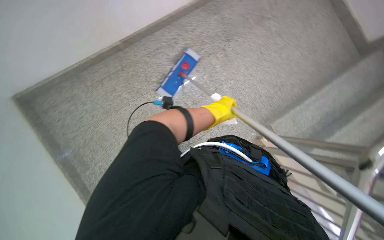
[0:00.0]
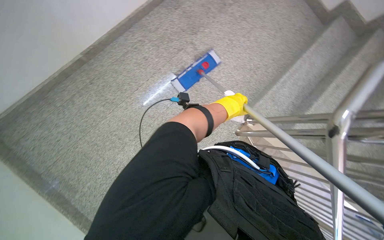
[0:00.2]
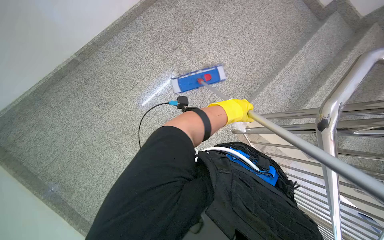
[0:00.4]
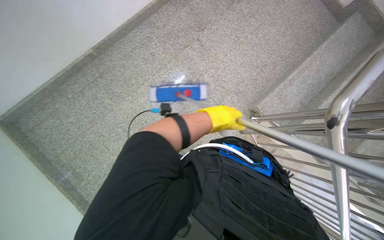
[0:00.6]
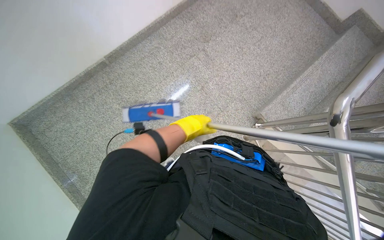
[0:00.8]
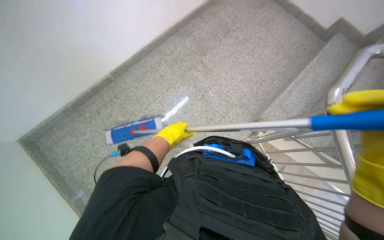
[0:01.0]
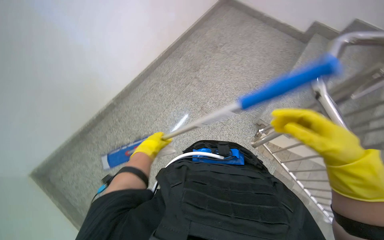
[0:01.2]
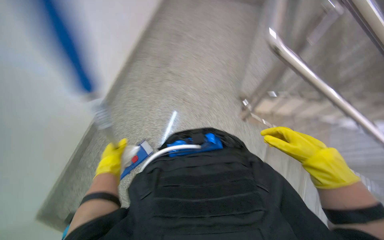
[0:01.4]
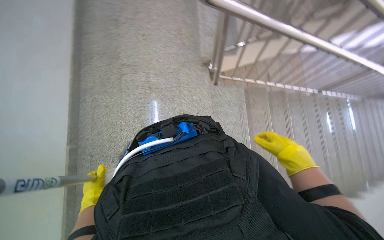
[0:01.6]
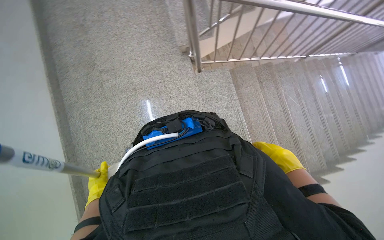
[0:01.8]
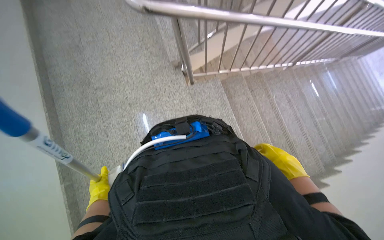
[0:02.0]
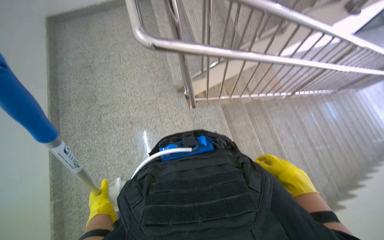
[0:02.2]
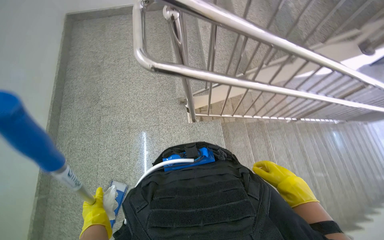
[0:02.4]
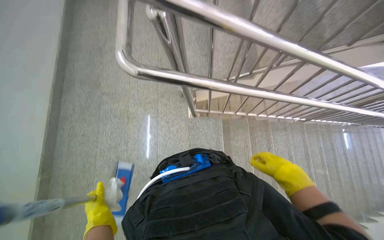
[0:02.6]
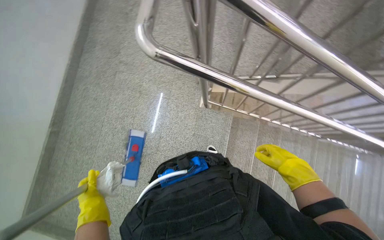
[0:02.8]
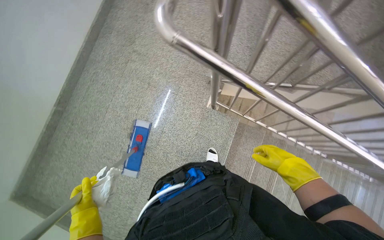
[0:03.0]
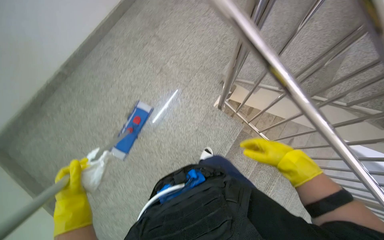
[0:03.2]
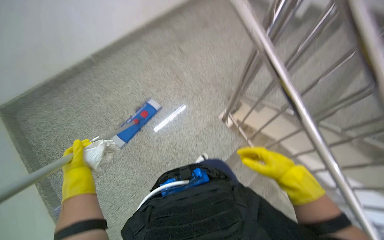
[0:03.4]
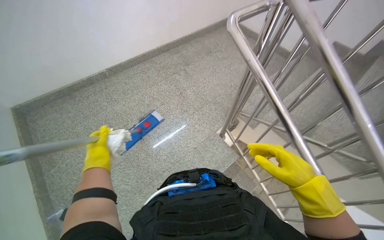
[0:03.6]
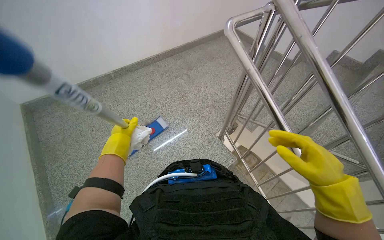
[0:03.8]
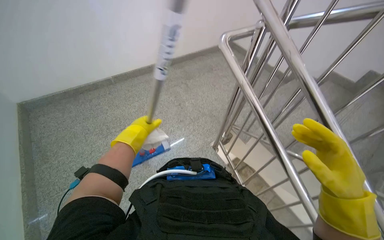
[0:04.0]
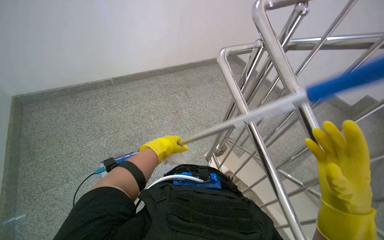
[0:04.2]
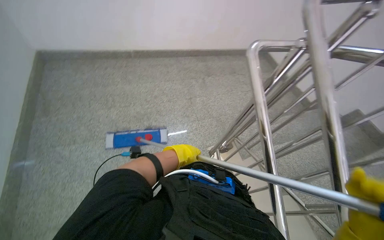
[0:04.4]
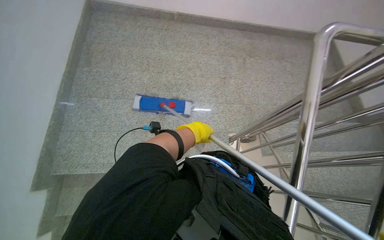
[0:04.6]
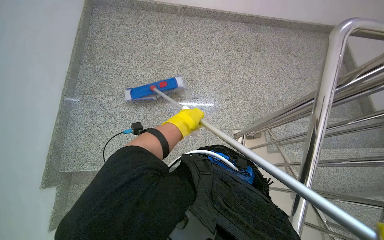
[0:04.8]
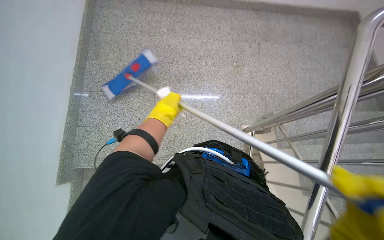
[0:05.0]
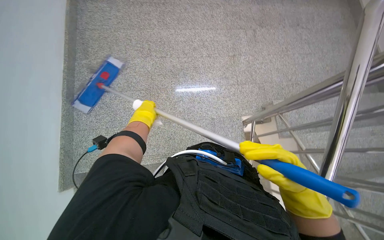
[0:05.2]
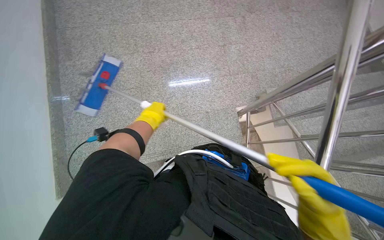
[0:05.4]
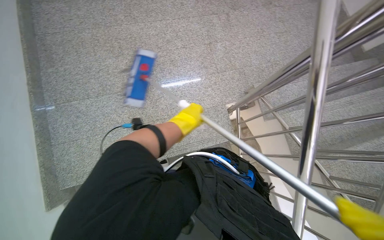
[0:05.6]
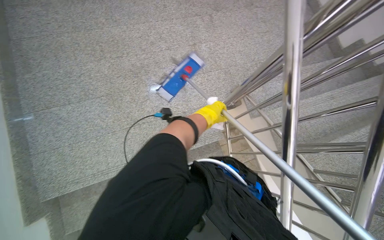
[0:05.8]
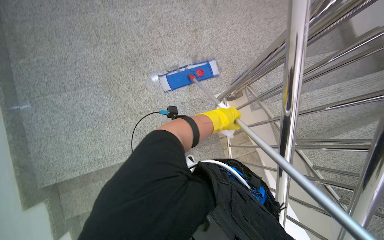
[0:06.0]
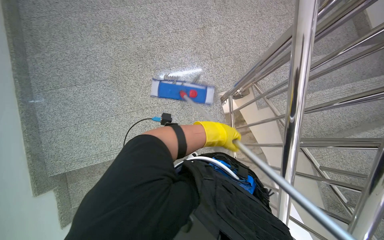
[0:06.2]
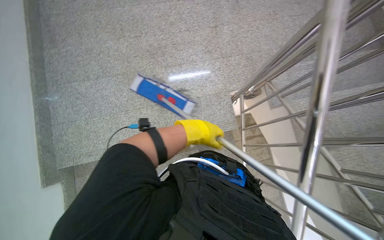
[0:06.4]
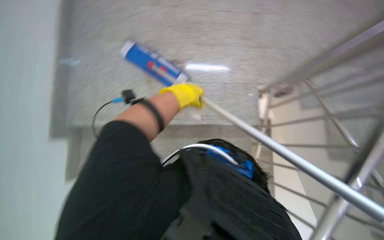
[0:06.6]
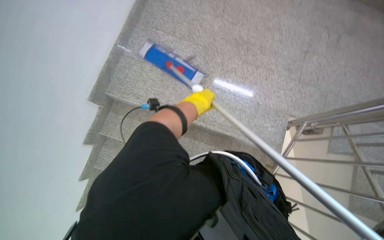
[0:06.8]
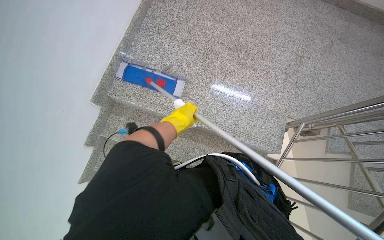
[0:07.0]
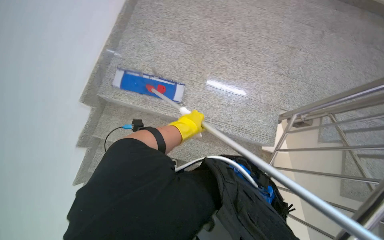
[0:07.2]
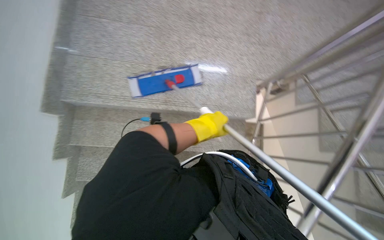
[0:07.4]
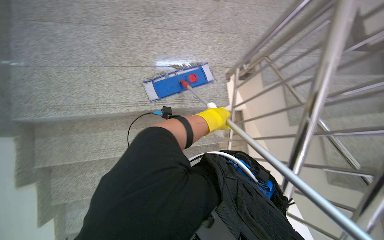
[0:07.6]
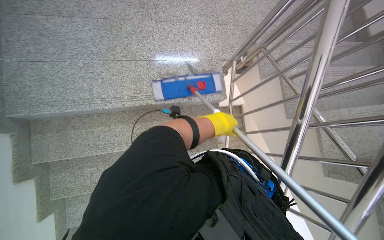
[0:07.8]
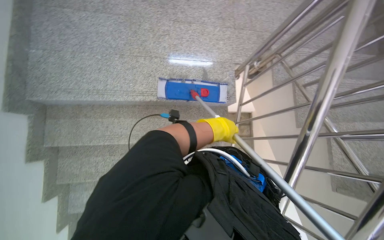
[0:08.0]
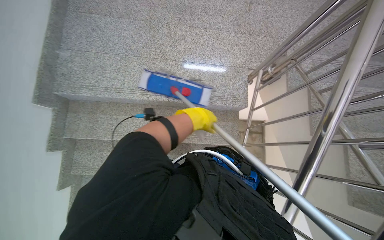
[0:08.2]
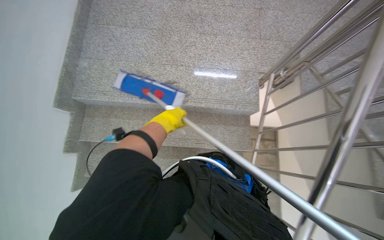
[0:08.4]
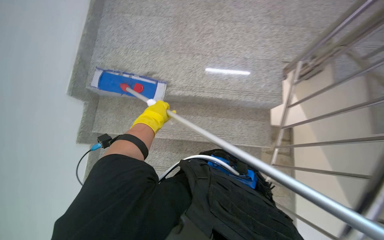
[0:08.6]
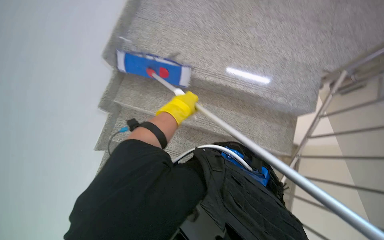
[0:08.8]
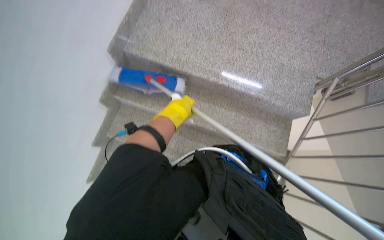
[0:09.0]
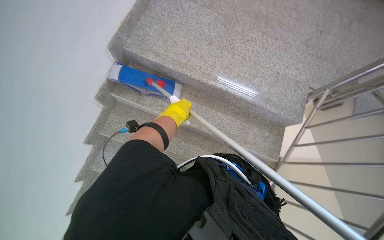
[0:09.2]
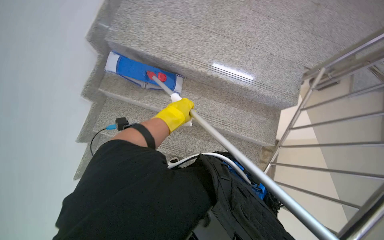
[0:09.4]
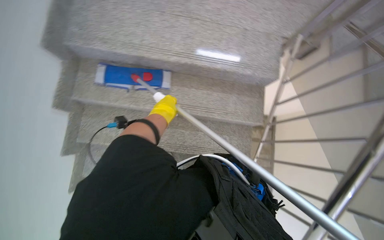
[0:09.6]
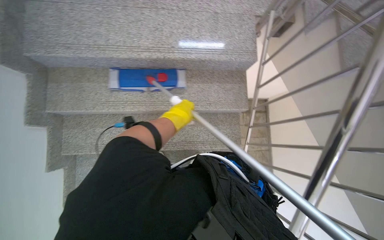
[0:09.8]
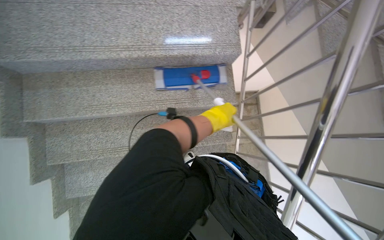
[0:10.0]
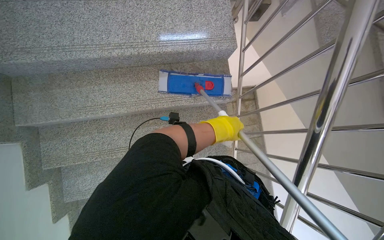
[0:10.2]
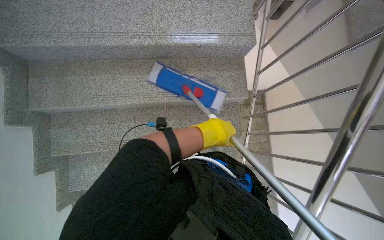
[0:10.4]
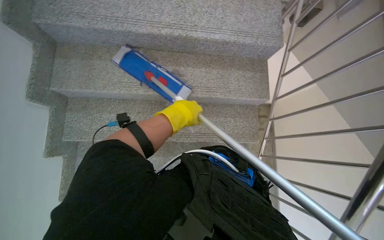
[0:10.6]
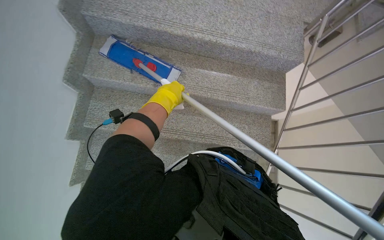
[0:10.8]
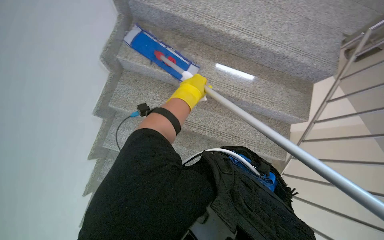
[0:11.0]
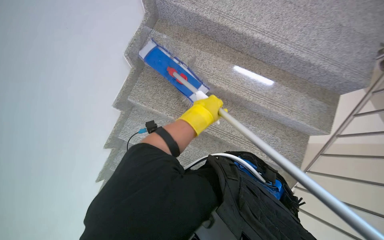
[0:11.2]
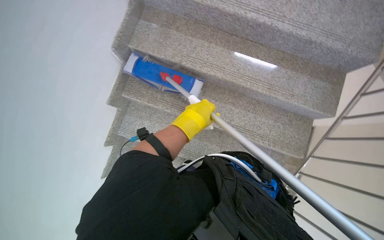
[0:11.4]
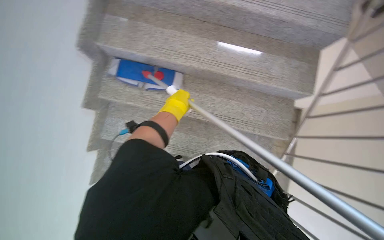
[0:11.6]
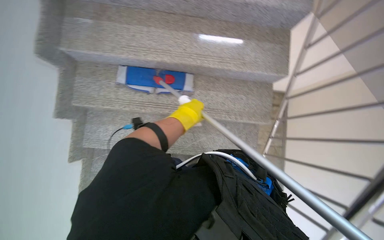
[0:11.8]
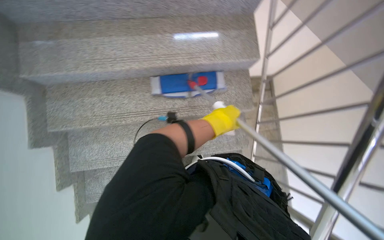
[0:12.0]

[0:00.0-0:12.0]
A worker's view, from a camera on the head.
Job: mopping floor.
The whole recording: Mopping the side of the stairs. The worker mops the side of the stairs with a long-handled mop.
0:00.0 to 0:01.6: The head travels some 50 cm. The scene turns about 60 degrees counterclockwise in the picture.
0:03.0 to 0:04.4: The wearer moves about 40 cm. The view tilts approximately 25 degrees upward. The scene turns about 55 degrees clockwise in the picture.
0:04.4 to 0:06.0: The view tips downward by roughly 25 degrees. The left hand is displaced farther from the camera and to the right by roughly 25 cm.
0:07.6 to 0:09.0: The head rotates roughly 25 degrees to the left. The left hand moves to the left, approximately 40 cm.
0:09.0 to 0:10.4: The left hand moves to the right, approximately 35 cm.

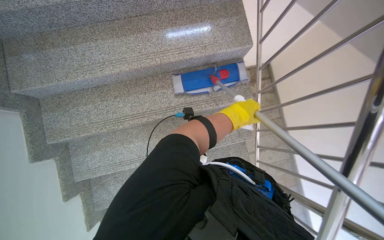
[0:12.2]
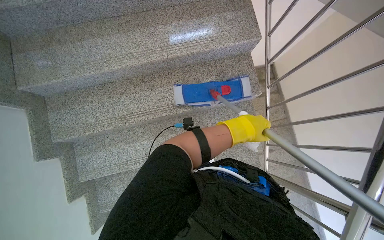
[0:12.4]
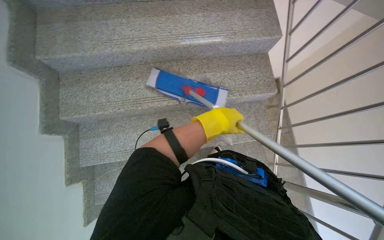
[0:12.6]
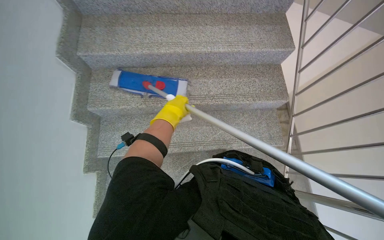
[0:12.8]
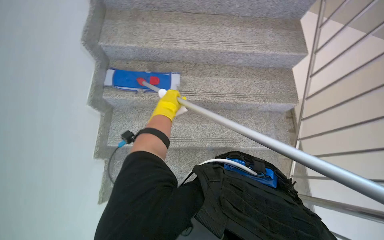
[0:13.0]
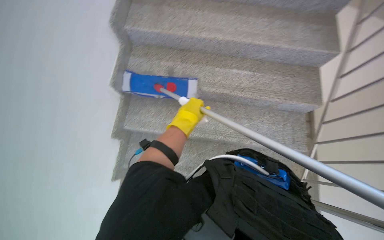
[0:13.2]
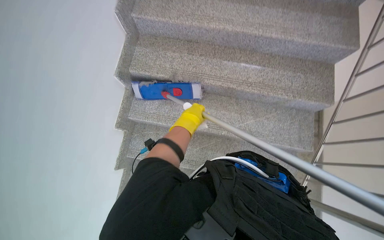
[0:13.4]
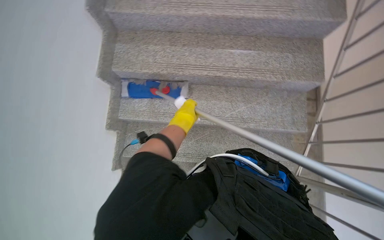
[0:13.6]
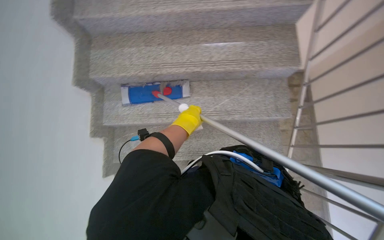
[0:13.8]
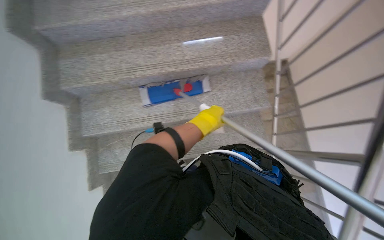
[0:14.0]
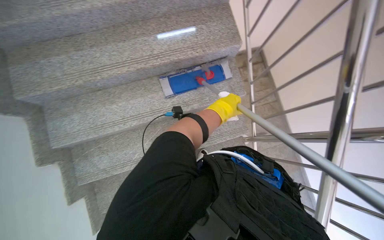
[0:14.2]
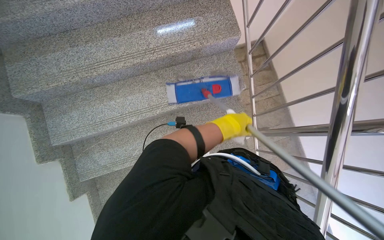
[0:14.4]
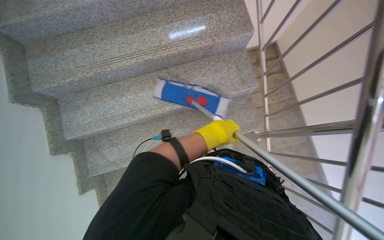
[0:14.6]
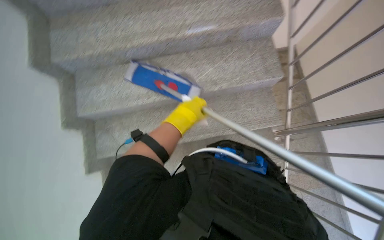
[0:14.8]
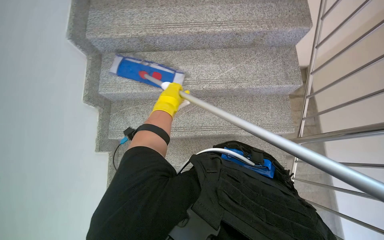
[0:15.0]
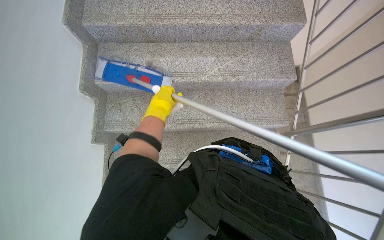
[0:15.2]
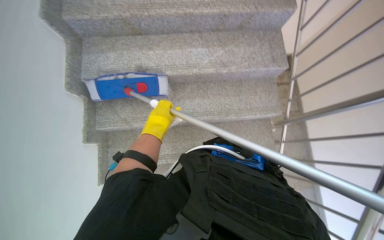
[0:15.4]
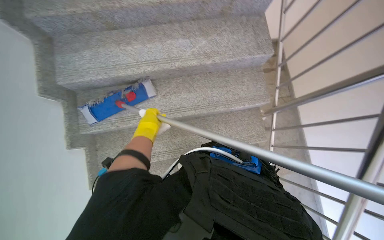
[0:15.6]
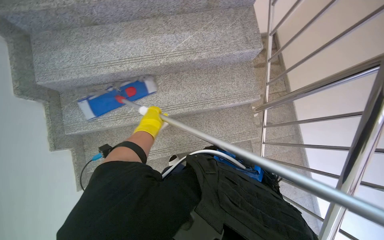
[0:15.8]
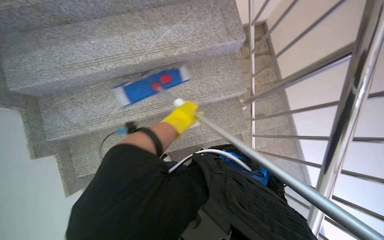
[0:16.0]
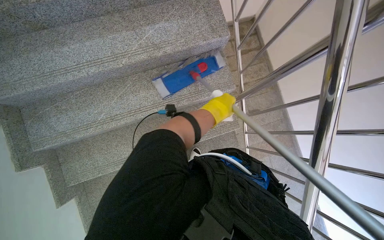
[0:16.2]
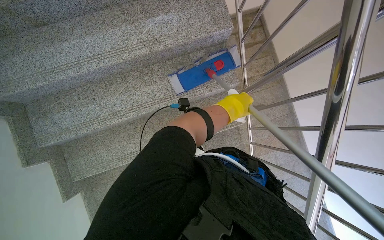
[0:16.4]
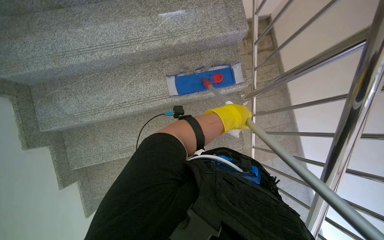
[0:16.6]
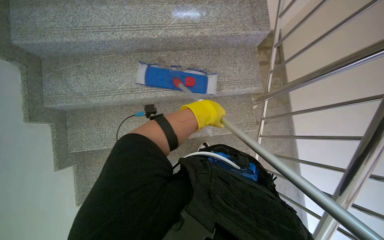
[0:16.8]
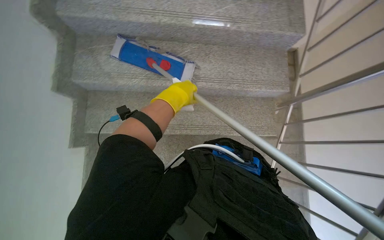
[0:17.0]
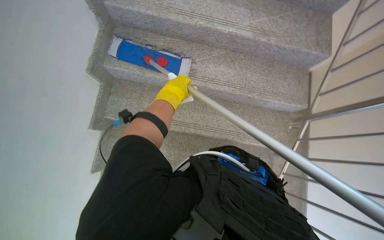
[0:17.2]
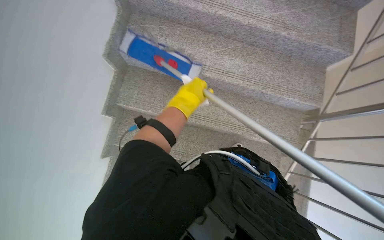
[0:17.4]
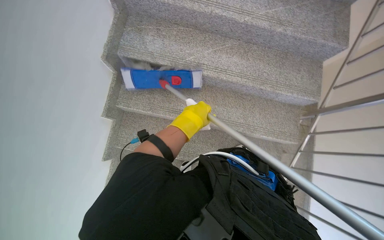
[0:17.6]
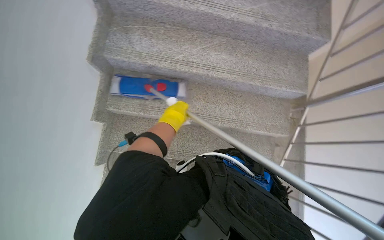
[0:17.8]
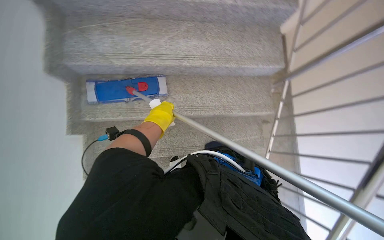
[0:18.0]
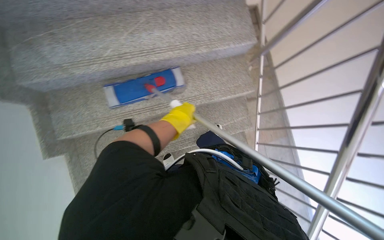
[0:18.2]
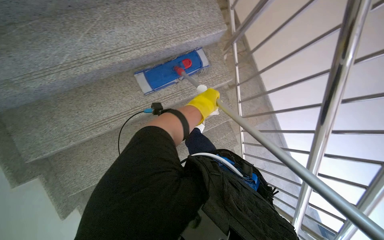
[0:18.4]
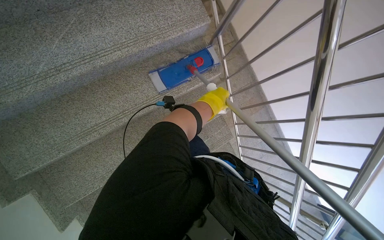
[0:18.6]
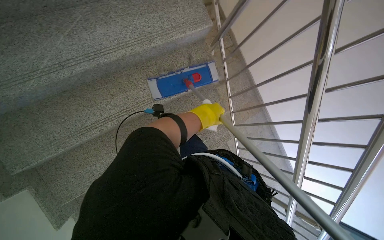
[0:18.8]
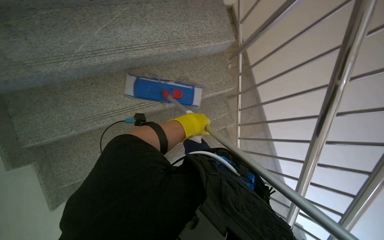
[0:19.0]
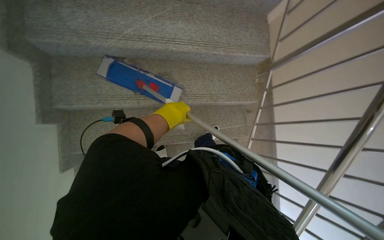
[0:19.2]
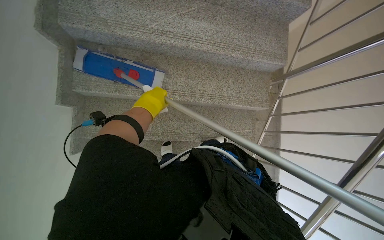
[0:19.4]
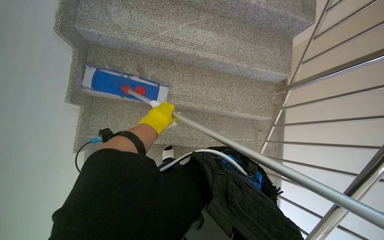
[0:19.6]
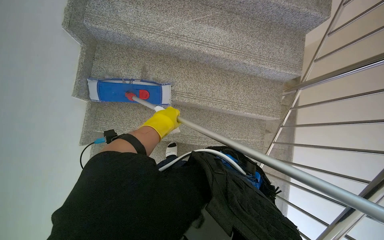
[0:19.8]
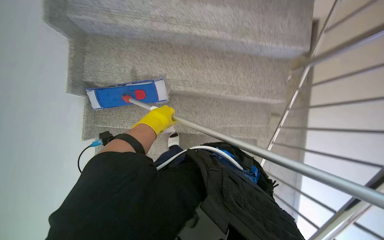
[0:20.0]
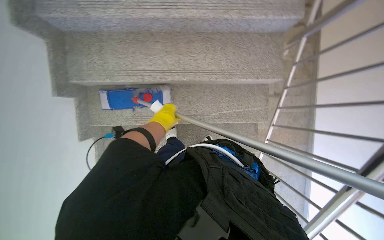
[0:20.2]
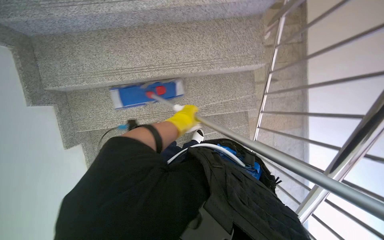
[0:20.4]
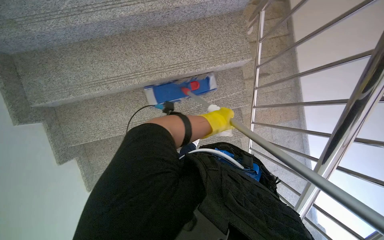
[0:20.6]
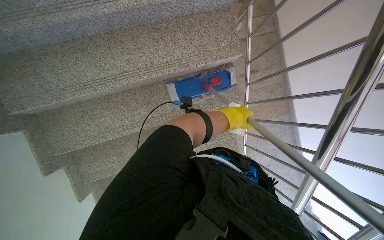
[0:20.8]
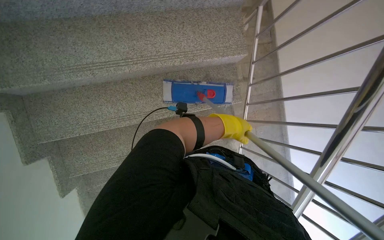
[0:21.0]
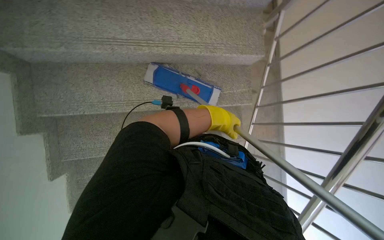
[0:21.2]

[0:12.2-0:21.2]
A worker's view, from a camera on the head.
Job: mopping floor.
The whole recording: Mopping the side of the stairs. The worker mops the side of the stairs with a long-handled mop.
0:12.2 to 0:13.8: The left hand heads to the left, covering roughly 35 cm.
0:15.2 to 0:16.6: The left hand goes roughly 50 cm to the right.
0:19.8 to 0:21.2: The left hand moves to the right, approximately 40 cm.
